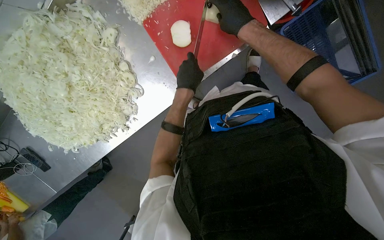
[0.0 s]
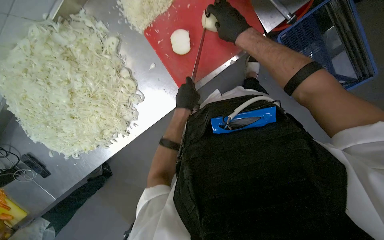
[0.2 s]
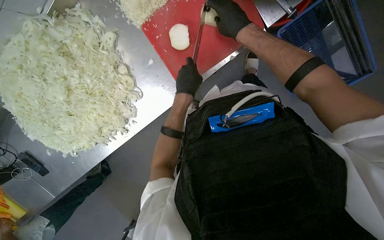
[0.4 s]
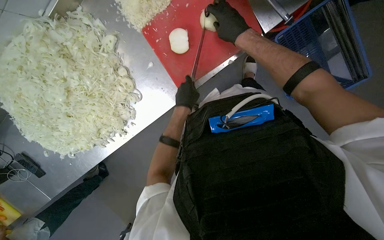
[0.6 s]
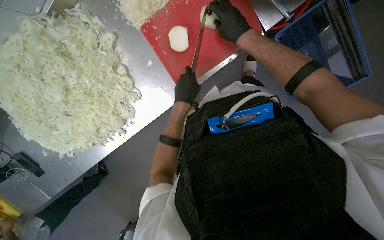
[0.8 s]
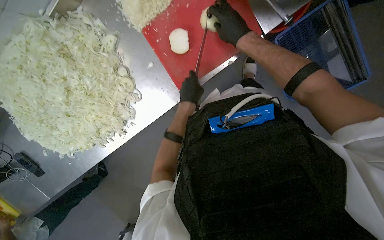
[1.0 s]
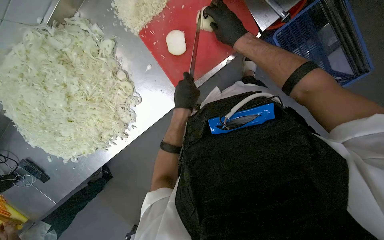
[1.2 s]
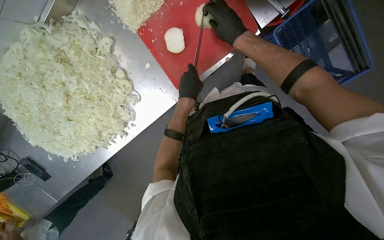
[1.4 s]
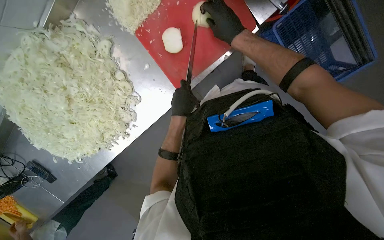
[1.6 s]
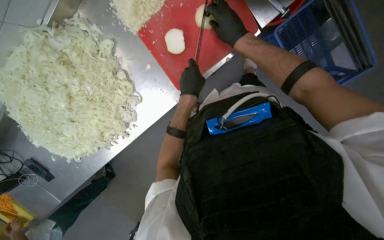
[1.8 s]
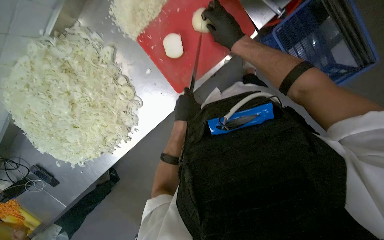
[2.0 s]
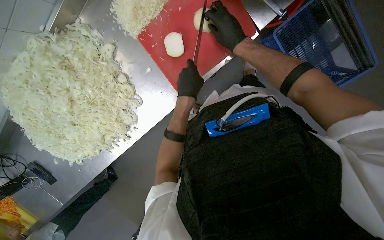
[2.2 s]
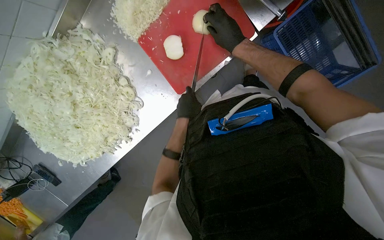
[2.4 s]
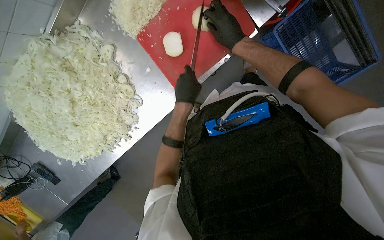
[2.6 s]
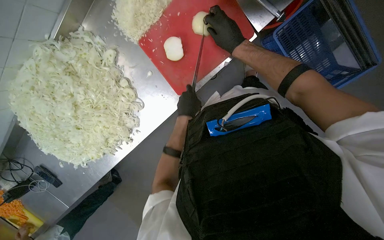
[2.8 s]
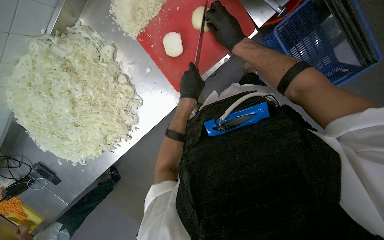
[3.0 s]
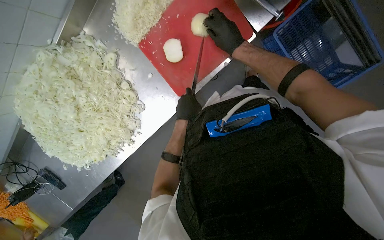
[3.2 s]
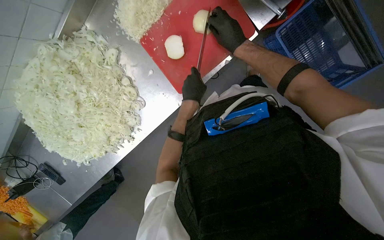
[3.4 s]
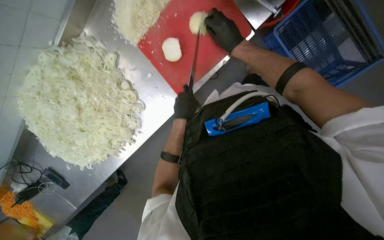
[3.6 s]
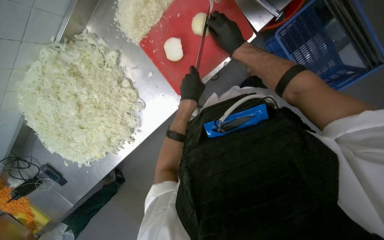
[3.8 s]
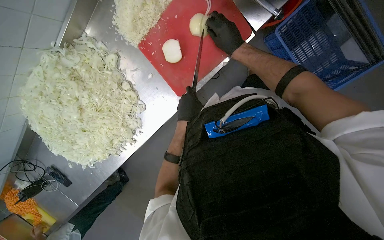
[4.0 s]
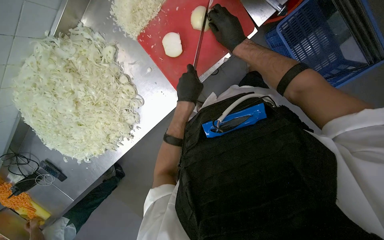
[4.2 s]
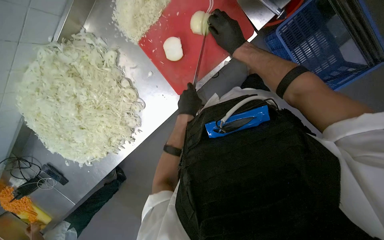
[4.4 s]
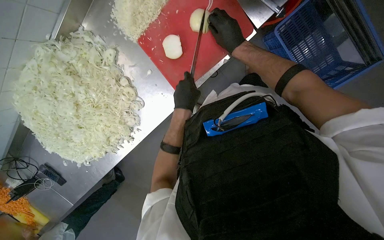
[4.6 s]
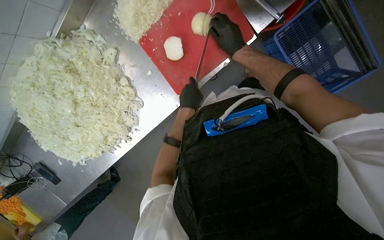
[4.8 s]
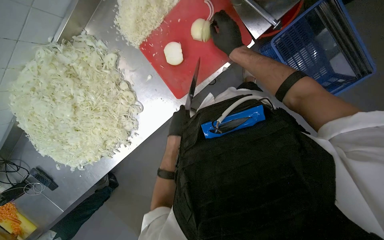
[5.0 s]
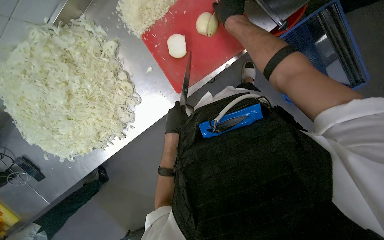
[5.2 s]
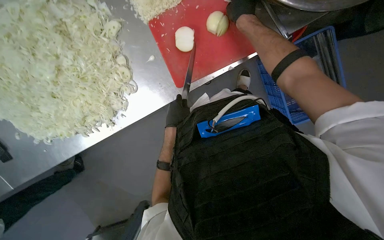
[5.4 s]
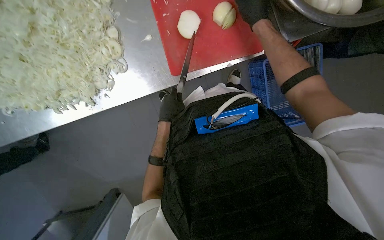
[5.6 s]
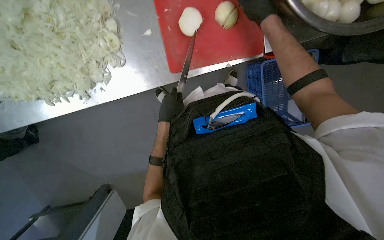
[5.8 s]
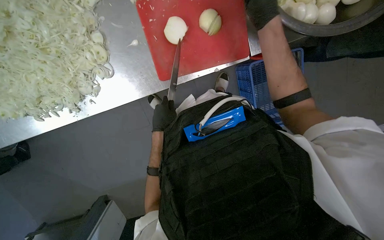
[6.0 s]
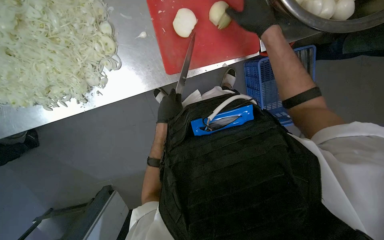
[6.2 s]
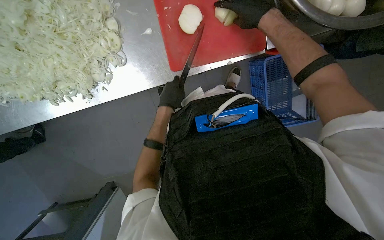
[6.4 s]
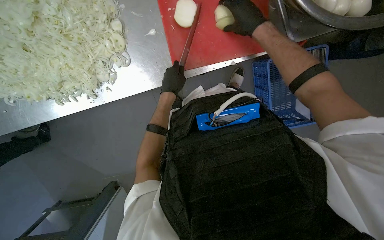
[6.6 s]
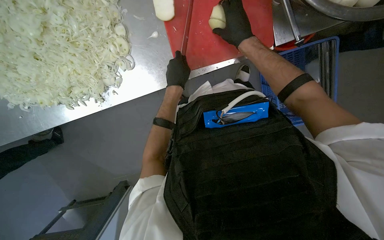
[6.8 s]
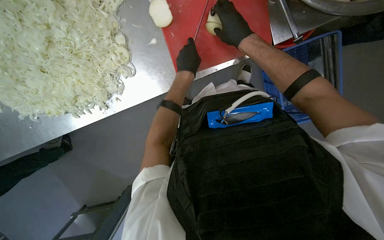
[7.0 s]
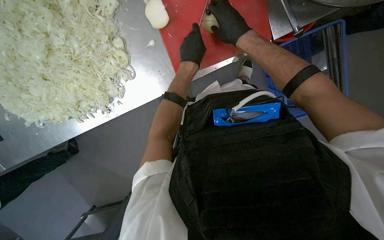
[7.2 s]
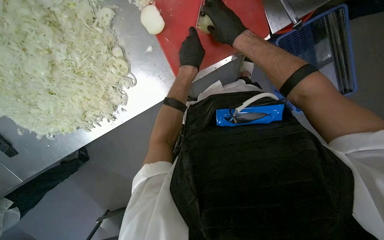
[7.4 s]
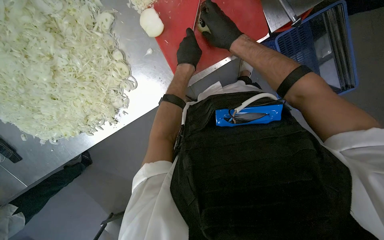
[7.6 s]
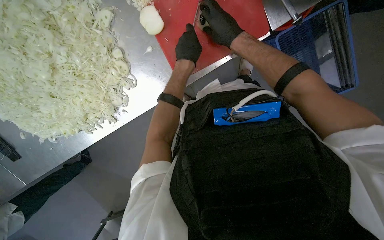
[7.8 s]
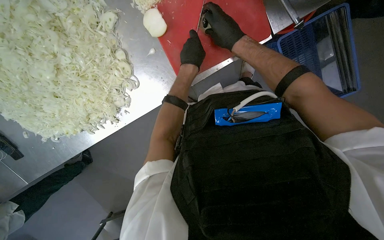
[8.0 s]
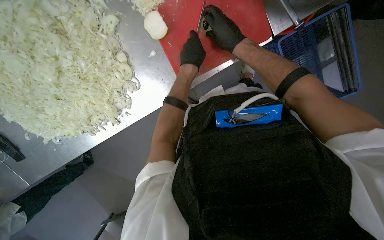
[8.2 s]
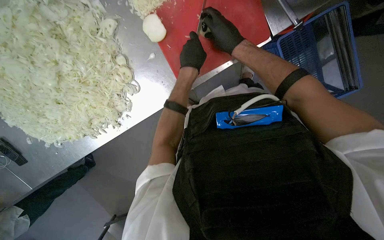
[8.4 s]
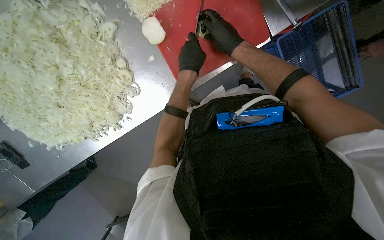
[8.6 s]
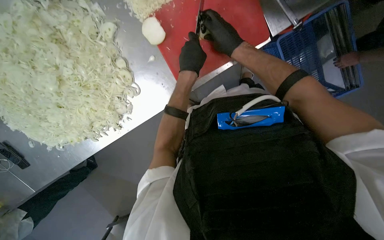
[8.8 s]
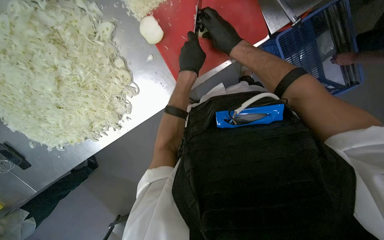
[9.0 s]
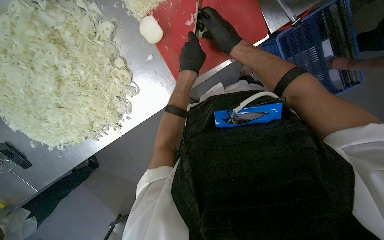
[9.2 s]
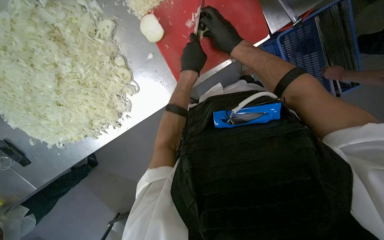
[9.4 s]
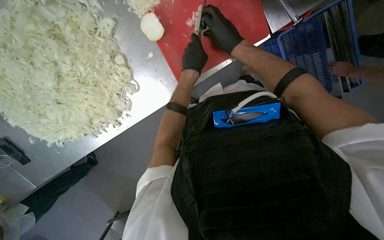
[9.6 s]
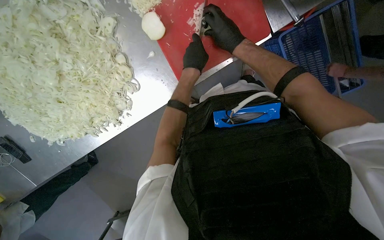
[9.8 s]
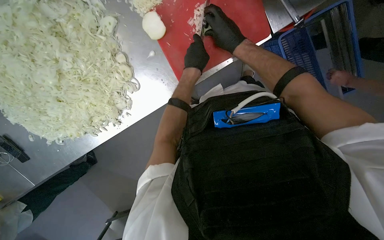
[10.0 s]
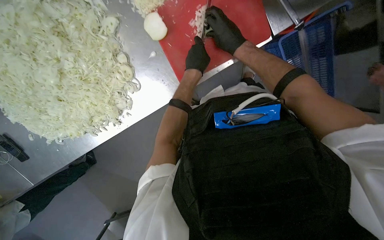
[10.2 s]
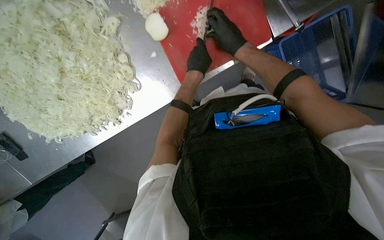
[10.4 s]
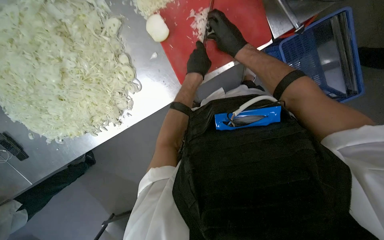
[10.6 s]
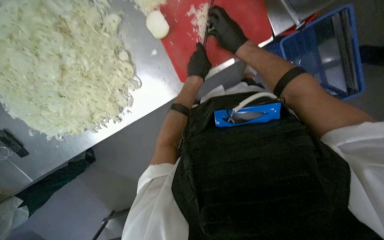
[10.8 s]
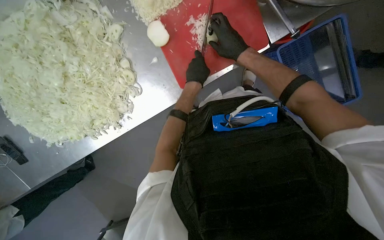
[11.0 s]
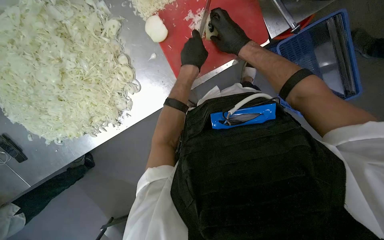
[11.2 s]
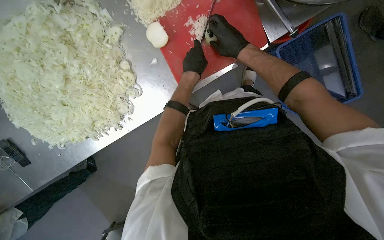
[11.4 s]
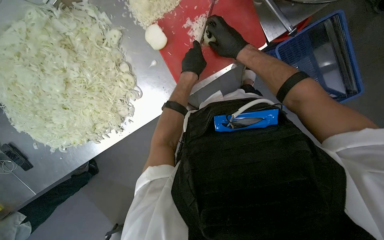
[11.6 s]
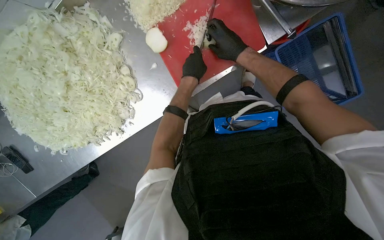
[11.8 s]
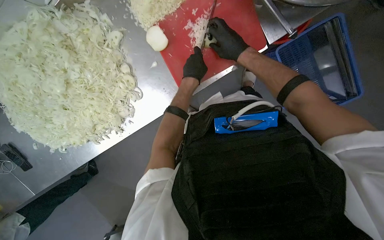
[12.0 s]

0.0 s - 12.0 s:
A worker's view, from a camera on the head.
Job: preparing food.
The whole recording: Preparing onions on cutting board. The worker continues mincing onions on a red cutting board with a knife.
0.0 s - 4.4 s: The hands are busy where they are.
4.4 s - 6.0 s: The camera sweeps to the right, by approximately 20 degrees. The left hand is displaced down the picture by some 10 cm. The right hand moves nearer to the camera, about 20 cm.
6.0 s - 7.6 s: The right hand heads farther from the camera, covering roughly 15 cm. The left hand goes some 20 cm up the picture.
7.6 s - 12.0 s: The hands make small movements and keep their place.

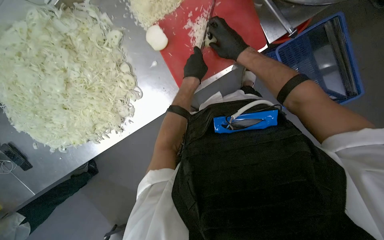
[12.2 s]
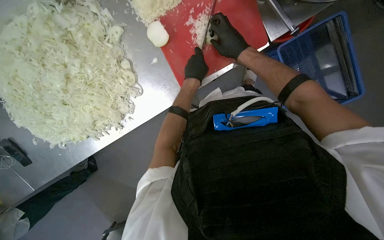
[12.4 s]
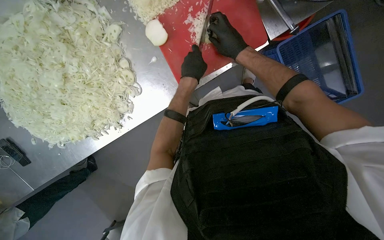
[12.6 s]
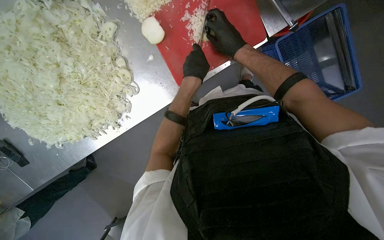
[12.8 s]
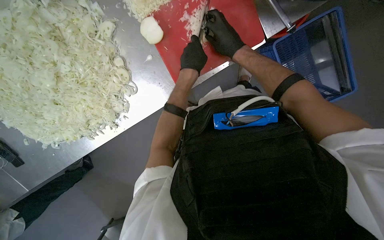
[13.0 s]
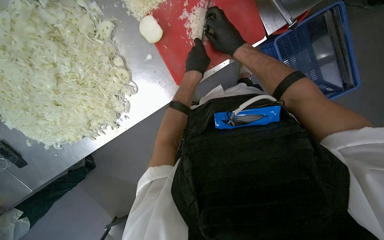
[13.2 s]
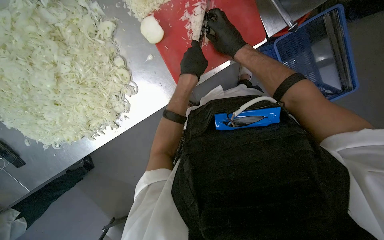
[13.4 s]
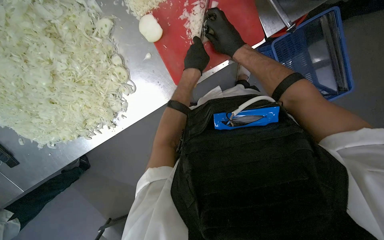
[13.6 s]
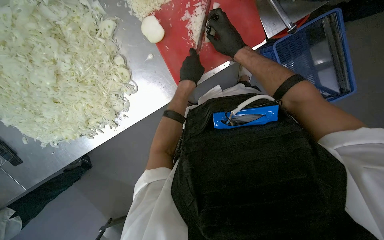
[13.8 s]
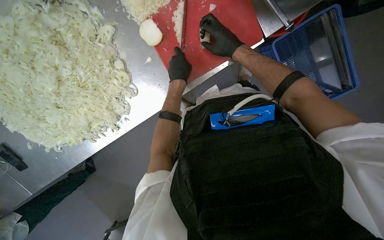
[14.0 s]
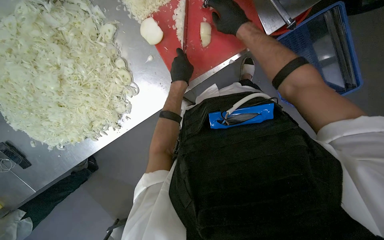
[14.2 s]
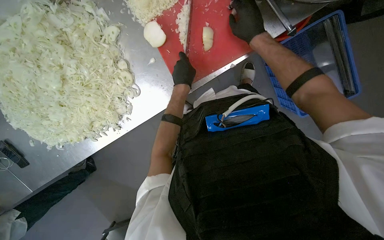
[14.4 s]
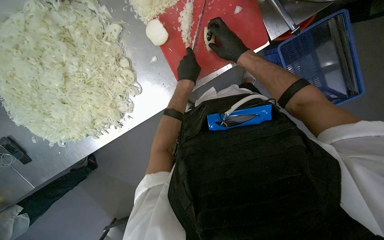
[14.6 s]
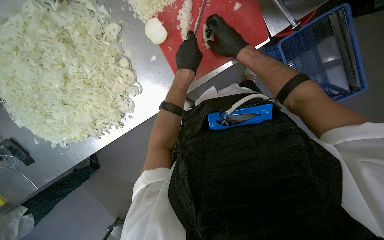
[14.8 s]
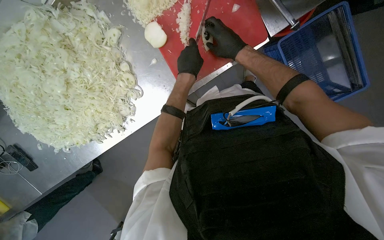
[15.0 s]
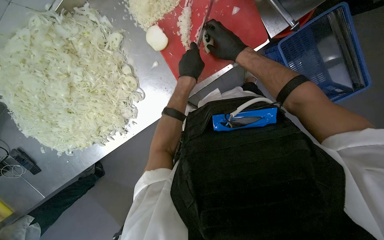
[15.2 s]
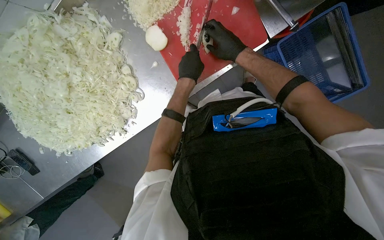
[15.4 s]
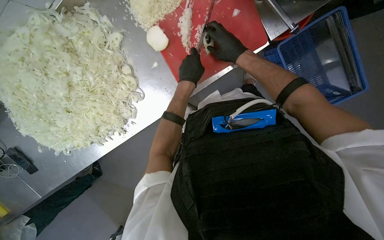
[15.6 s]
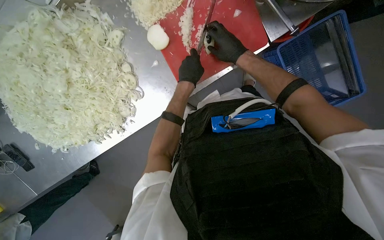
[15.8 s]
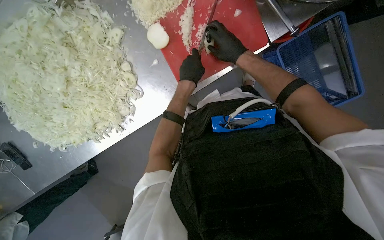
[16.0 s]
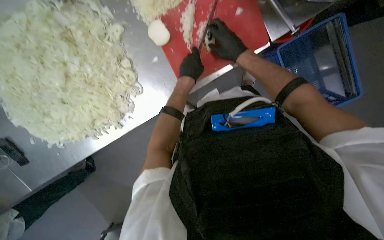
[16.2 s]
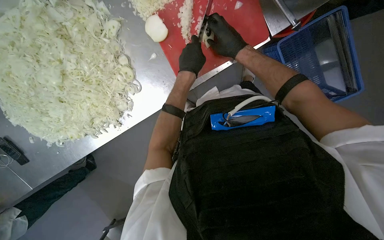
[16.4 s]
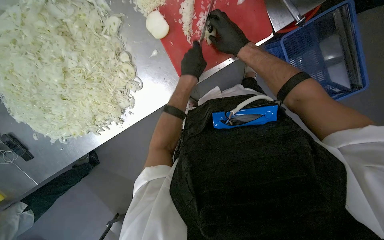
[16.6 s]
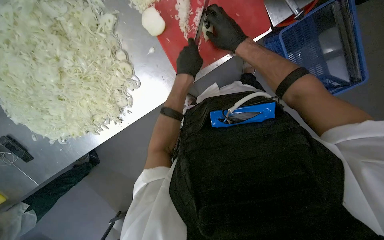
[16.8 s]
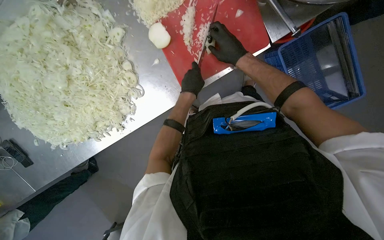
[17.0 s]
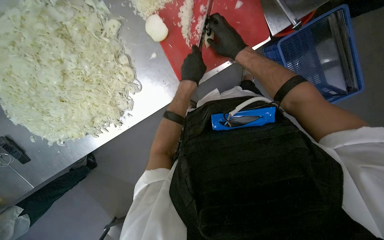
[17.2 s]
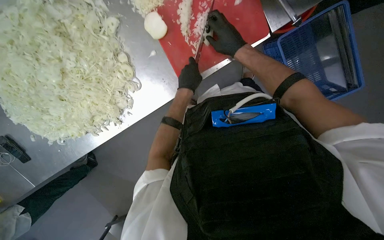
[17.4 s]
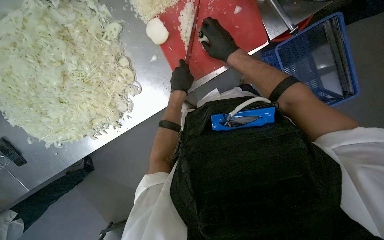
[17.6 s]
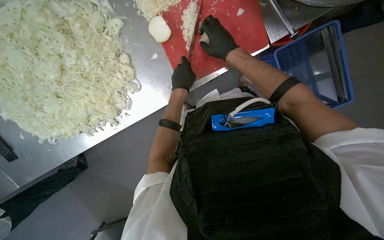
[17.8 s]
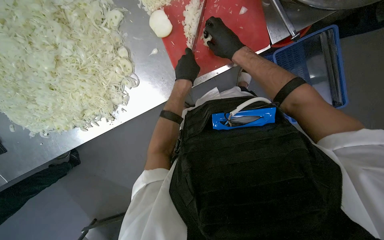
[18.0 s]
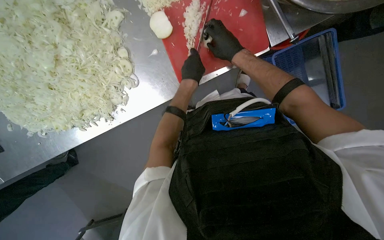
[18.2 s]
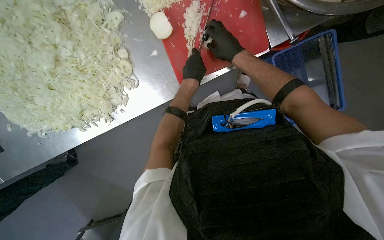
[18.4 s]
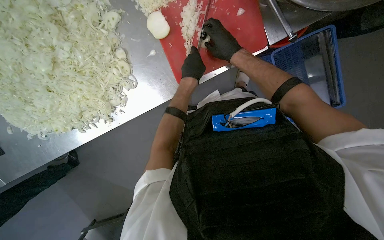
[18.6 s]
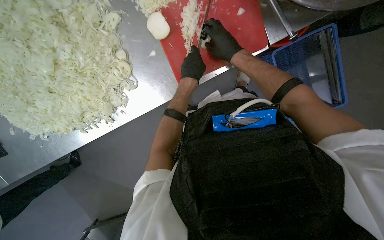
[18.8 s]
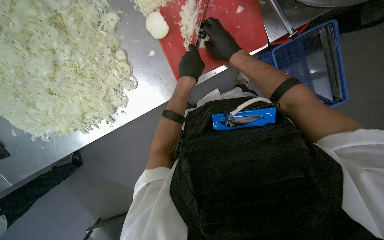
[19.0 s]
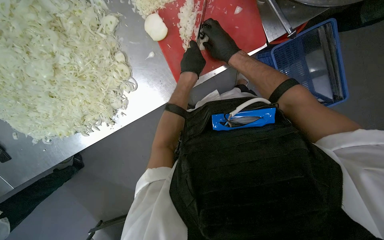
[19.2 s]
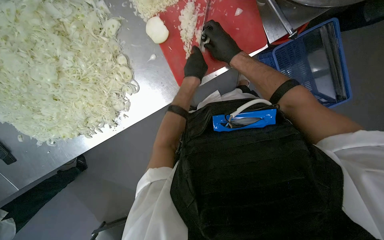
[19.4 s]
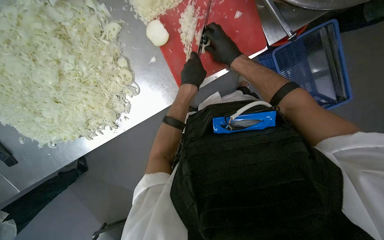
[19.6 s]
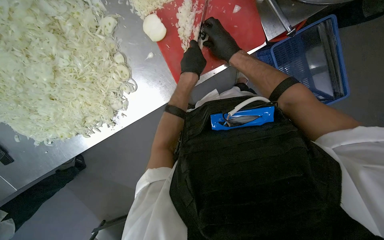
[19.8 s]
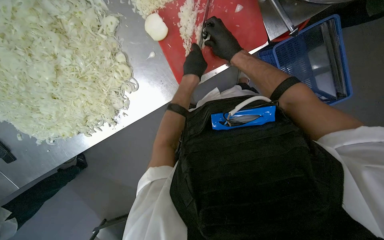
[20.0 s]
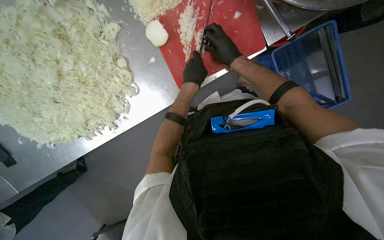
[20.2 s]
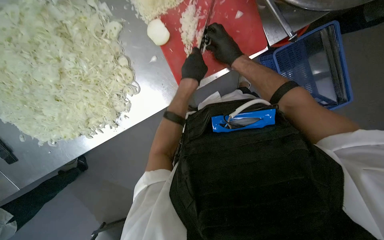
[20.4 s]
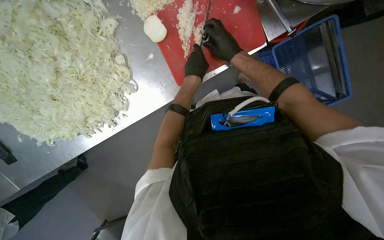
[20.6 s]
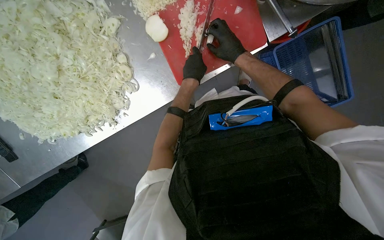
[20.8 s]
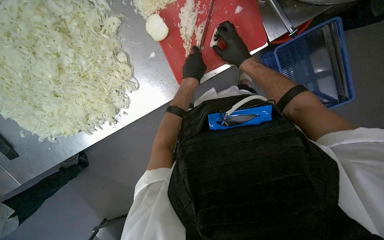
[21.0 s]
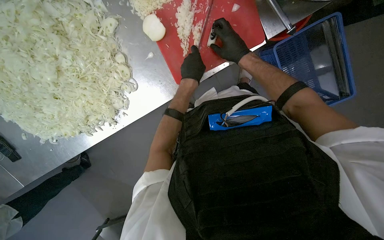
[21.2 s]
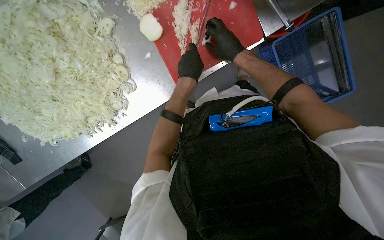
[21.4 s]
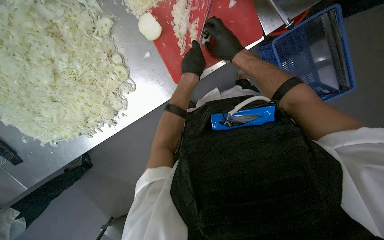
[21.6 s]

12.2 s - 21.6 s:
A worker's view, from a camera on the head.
Job: preparing food.
The whole recording: Preparing onions on cutting board. The worker continues mincing onions on a red cutting board with a knife.
12.2 s - 21.6 s: The hands are busy where they are.
